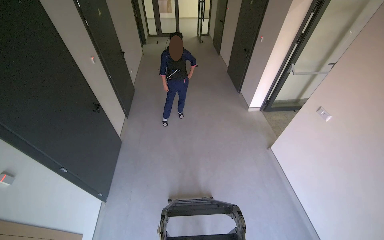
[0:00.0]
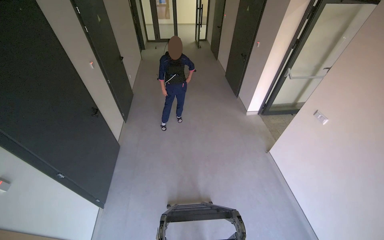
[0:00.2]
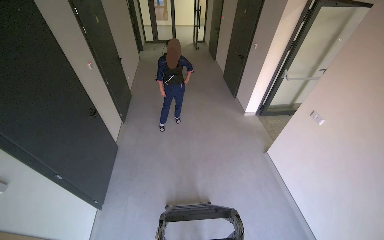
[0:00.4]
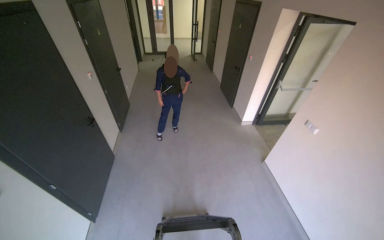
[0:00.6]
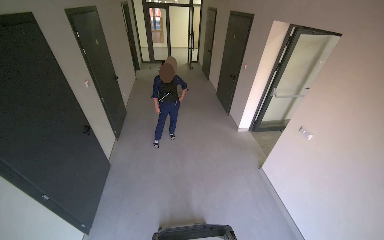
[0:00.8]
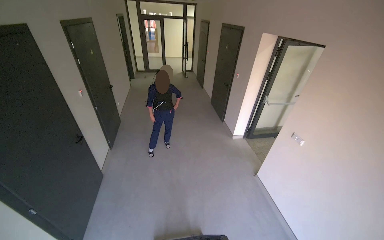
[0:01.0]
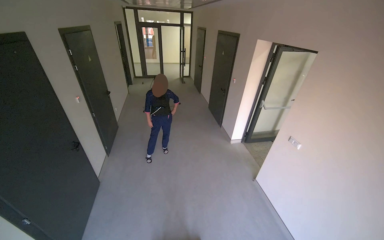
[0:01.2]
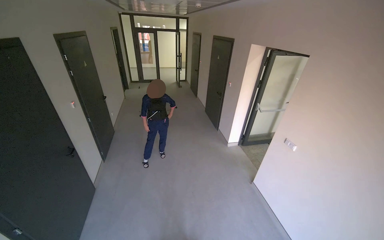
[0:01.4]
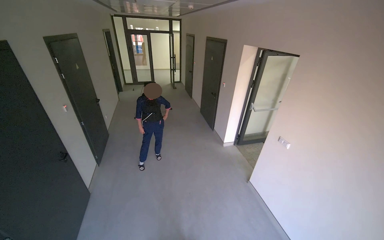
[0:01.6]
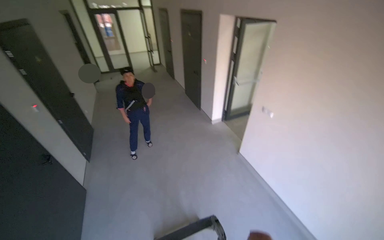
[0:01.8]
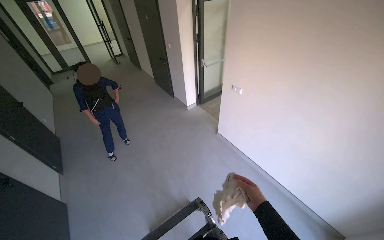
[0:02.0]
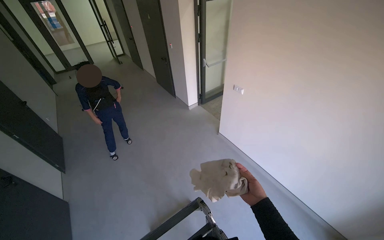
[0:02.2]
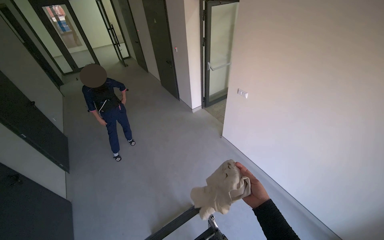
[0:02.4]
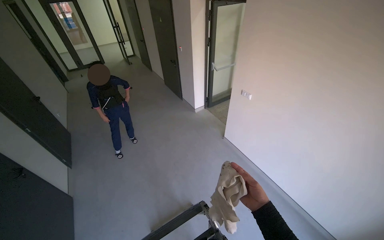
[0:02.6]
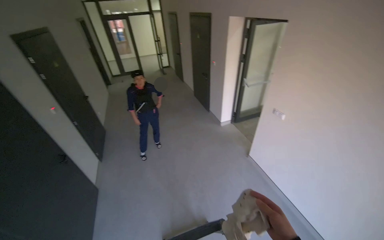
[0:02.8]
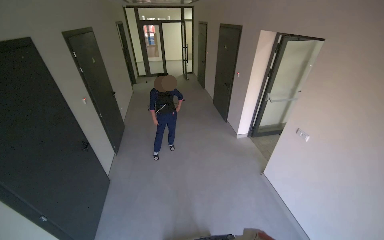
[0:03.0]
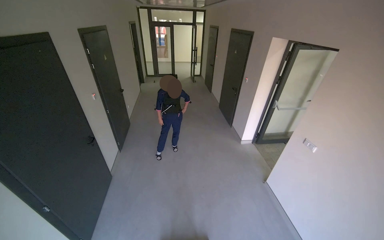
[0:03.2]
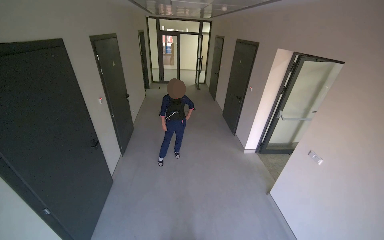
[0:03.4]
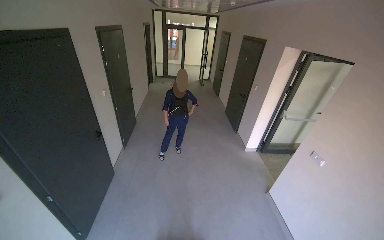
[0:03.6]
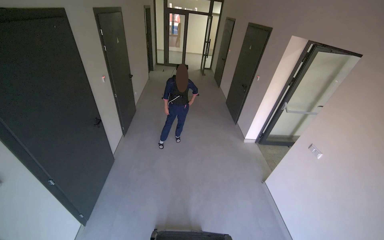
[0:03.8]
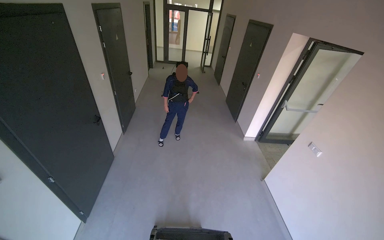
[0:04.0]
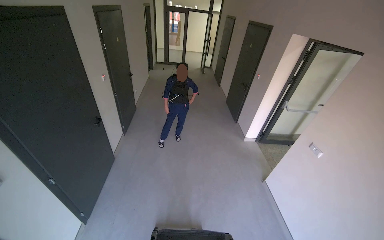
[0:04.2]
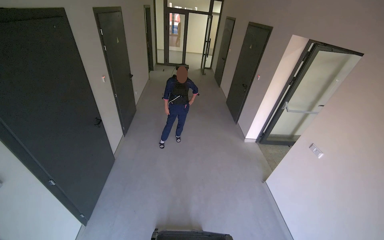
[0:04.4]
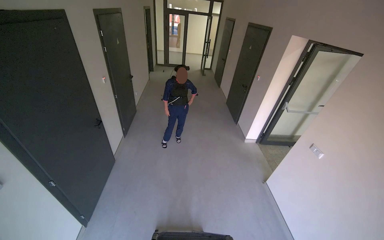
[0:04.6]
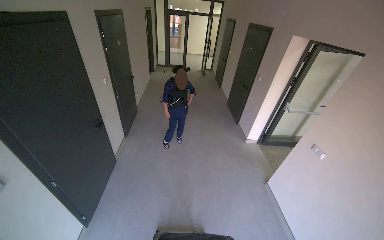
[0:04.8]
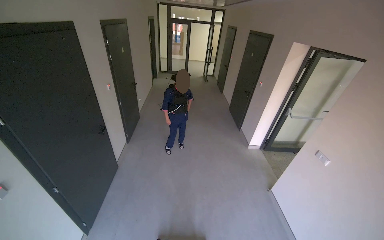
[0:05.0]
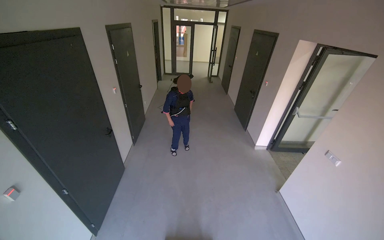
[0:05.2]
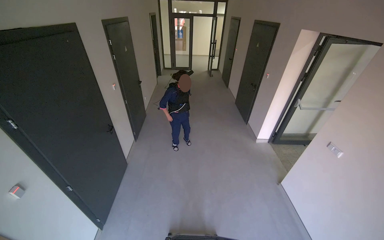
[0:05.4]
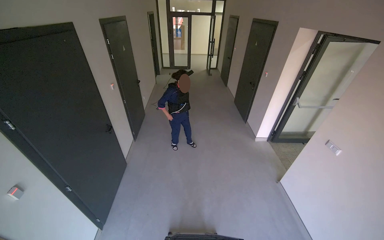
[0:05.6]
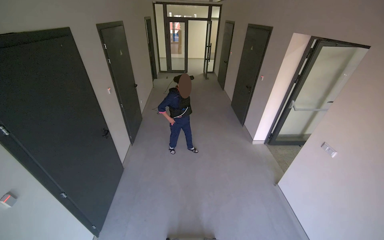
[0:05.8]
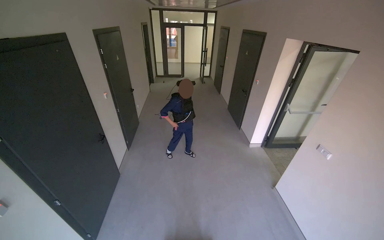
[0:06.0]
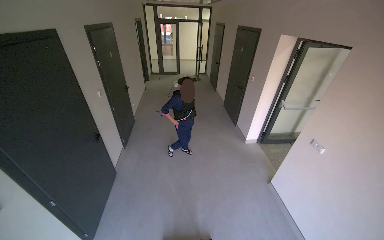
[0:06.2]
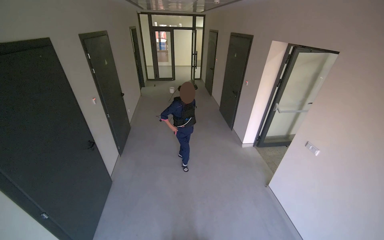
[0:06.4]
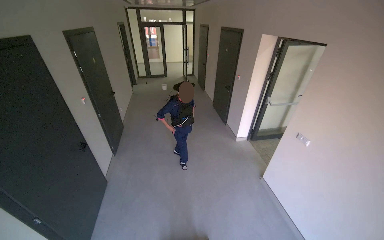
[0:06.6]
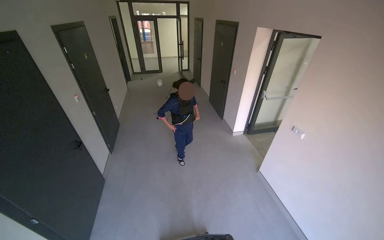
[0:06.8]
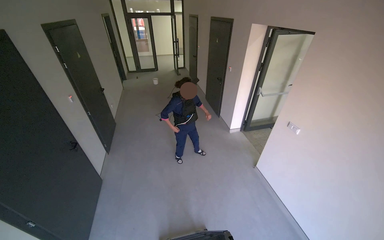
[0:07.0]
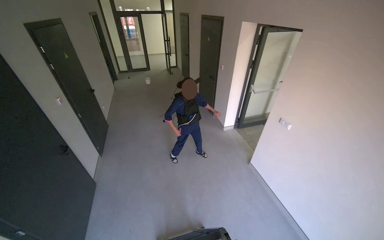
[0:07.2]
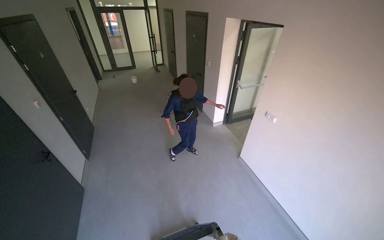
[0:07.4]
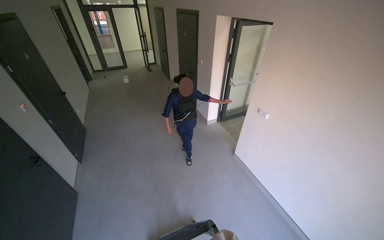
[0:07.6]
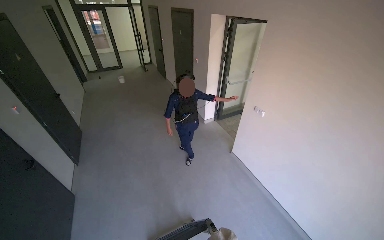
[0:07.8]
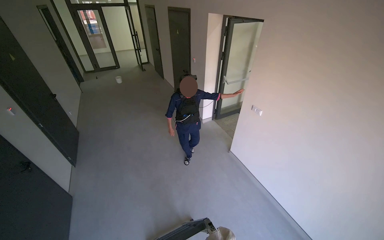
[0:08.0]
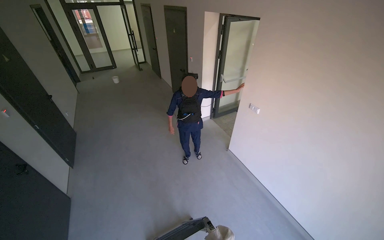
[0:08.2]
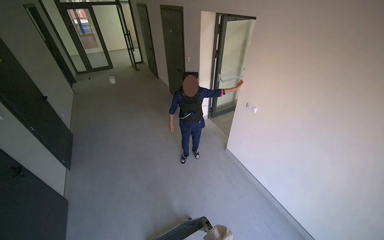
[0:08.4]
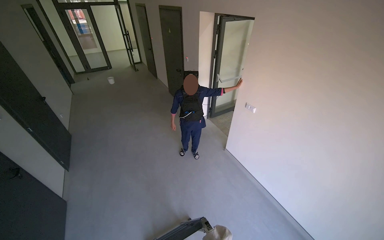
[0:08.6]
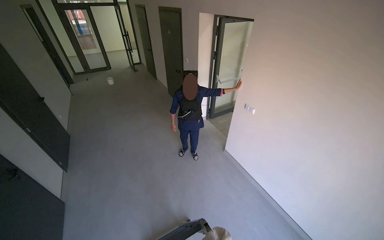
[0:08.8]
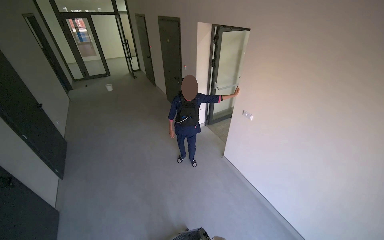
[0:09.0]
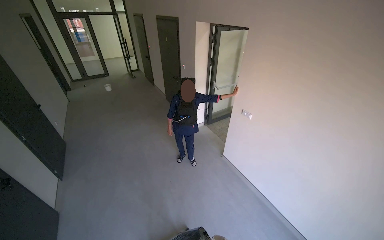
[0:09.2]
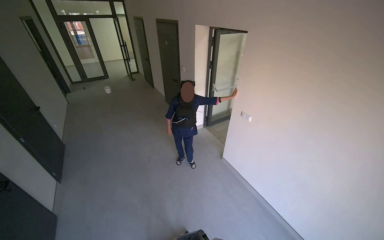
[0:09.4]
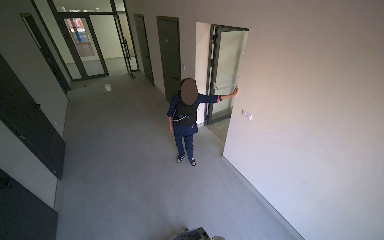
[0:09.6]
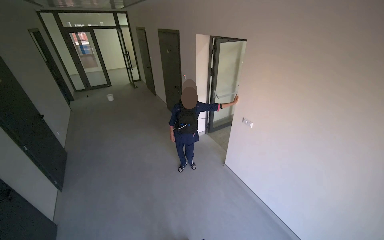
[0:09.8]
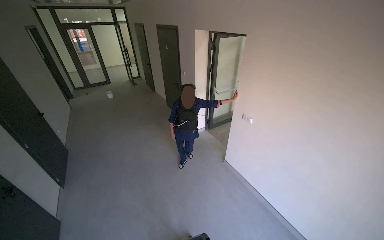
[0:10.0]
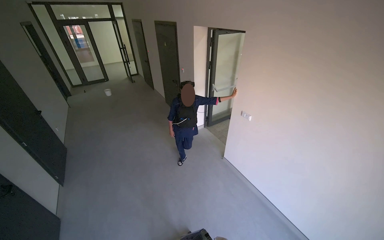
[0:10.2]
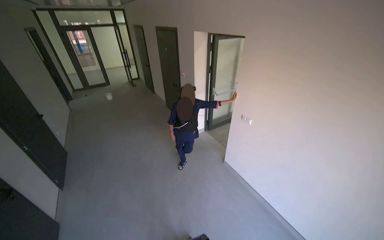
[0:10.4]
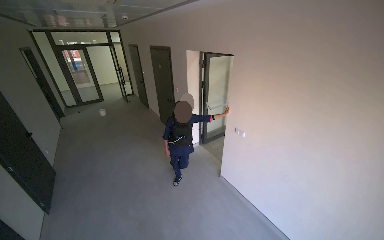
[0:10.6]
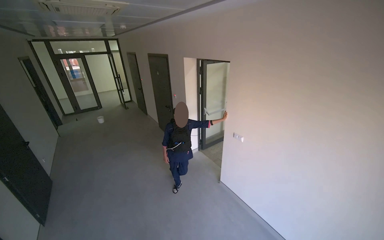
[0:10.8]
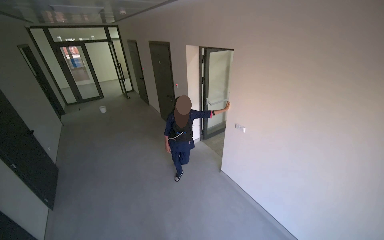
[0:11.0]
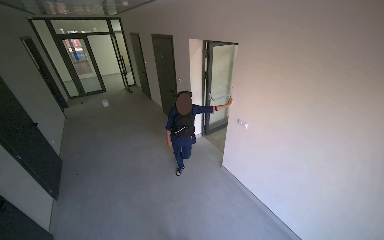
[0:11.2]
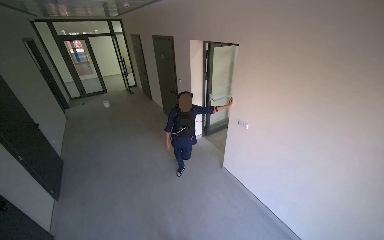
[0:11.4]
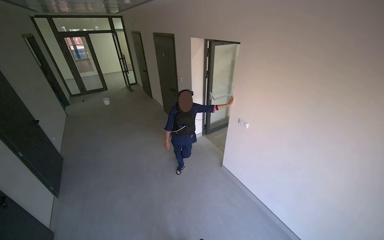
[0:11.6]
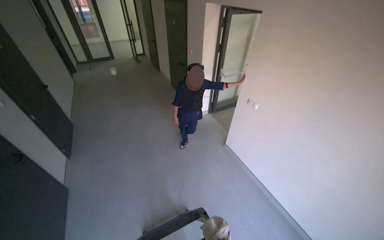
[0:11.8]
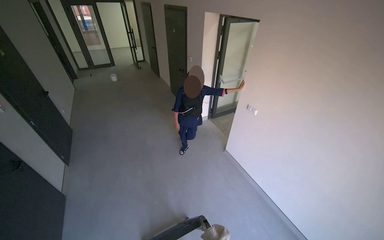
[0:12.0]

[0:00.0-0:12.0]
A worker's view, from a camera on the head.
Job: wiping surfaces.
The whole recording: Wiping ceiling vent. The worker wipes dust from the ceiling vent with a cloth.
0:00.0 to 0:01.6: The camera pitches upward, by some 15 degrees.
0:06.0 to 0:07.6: The head rotates some 20 degrees to the right.

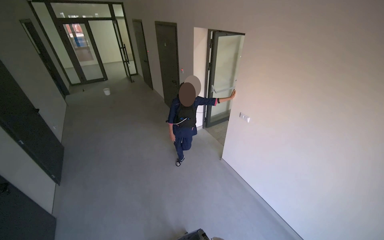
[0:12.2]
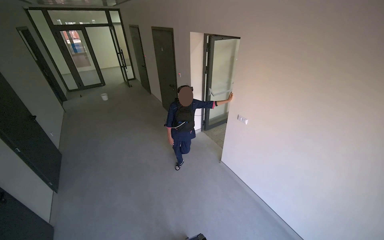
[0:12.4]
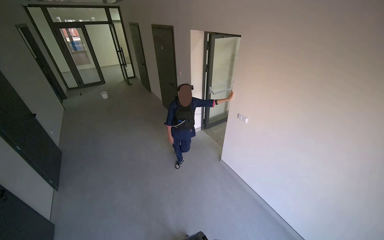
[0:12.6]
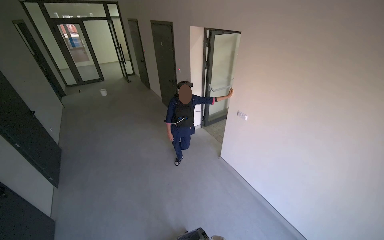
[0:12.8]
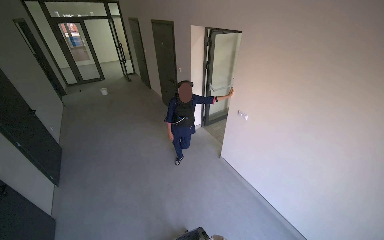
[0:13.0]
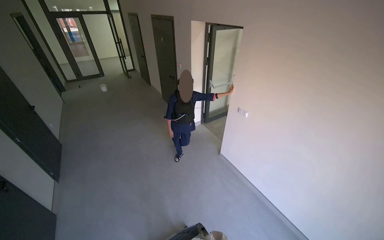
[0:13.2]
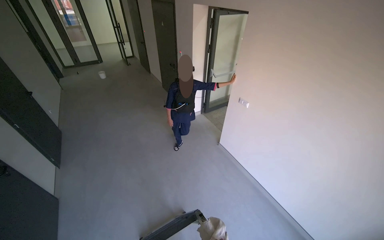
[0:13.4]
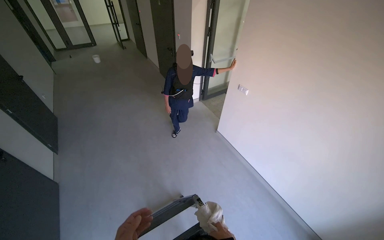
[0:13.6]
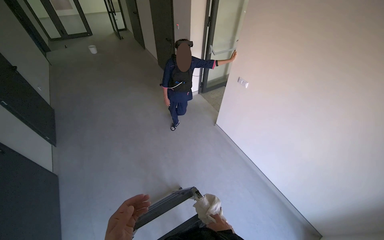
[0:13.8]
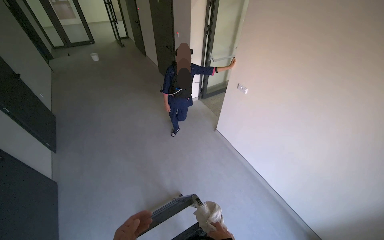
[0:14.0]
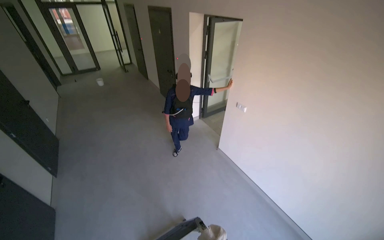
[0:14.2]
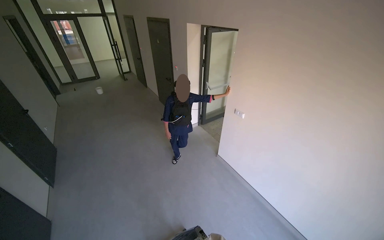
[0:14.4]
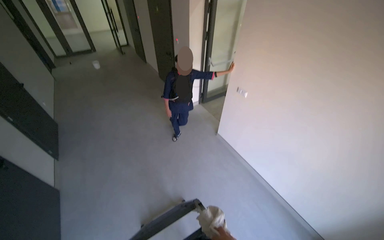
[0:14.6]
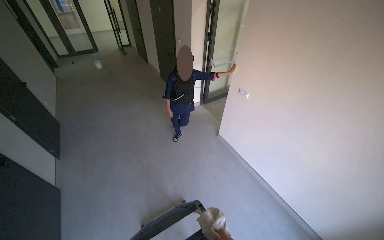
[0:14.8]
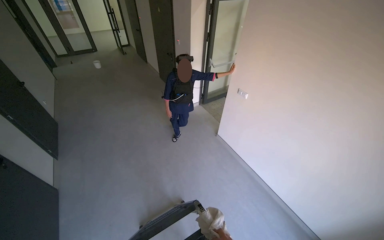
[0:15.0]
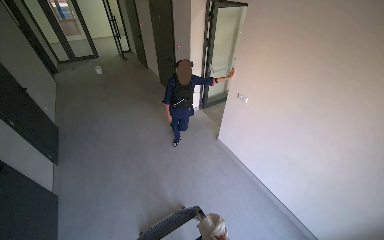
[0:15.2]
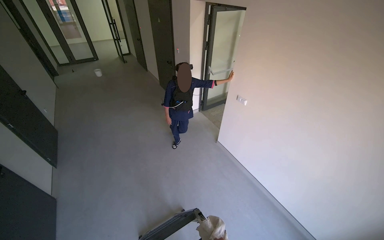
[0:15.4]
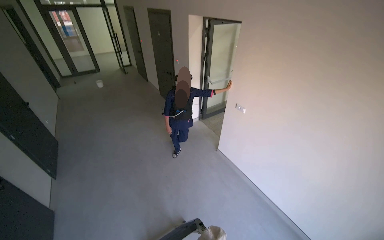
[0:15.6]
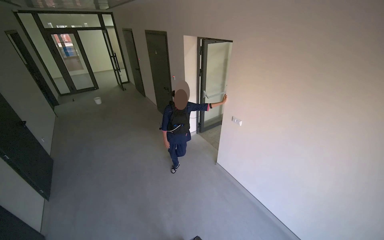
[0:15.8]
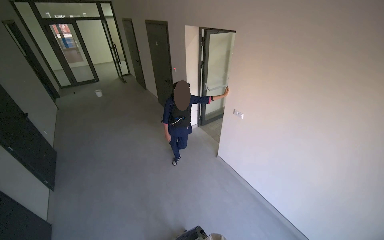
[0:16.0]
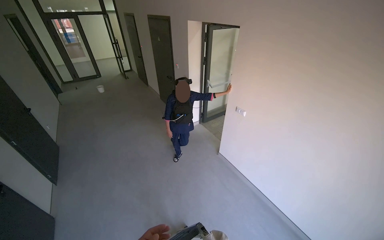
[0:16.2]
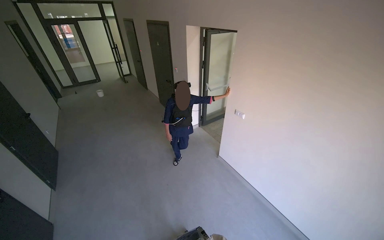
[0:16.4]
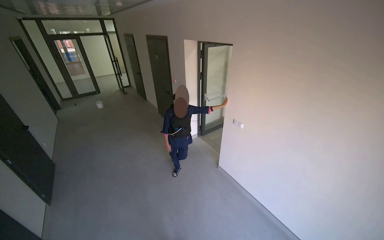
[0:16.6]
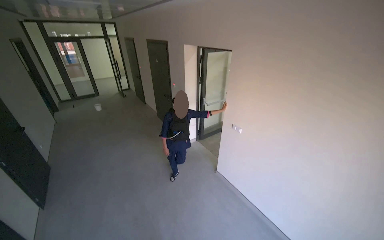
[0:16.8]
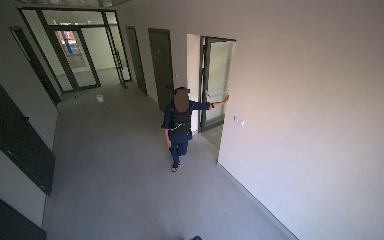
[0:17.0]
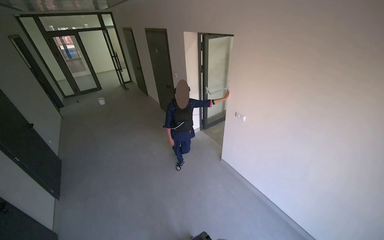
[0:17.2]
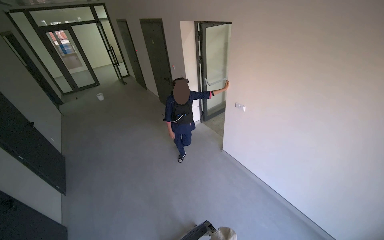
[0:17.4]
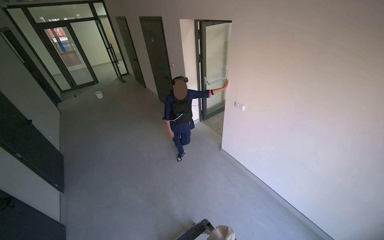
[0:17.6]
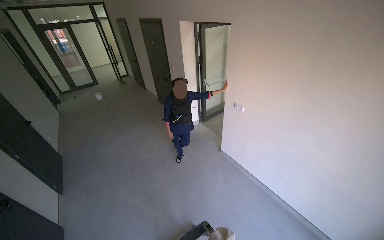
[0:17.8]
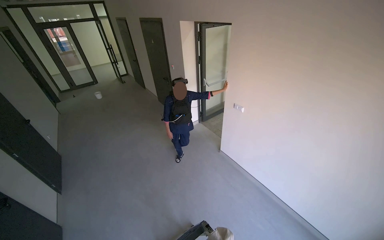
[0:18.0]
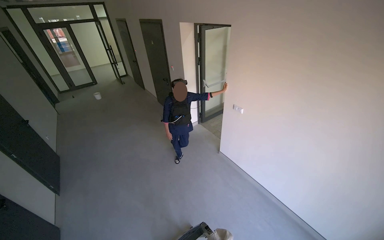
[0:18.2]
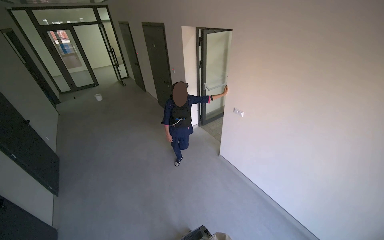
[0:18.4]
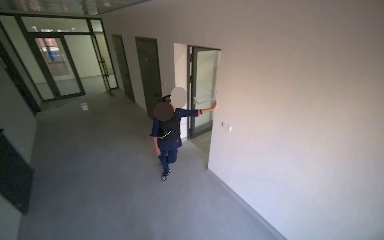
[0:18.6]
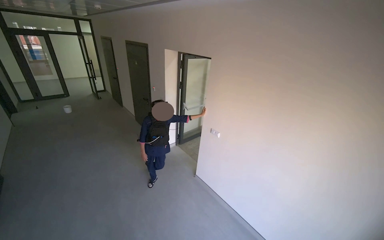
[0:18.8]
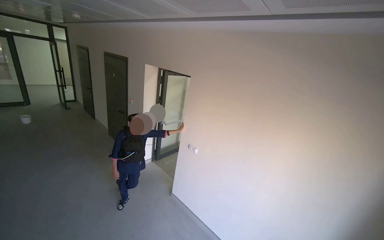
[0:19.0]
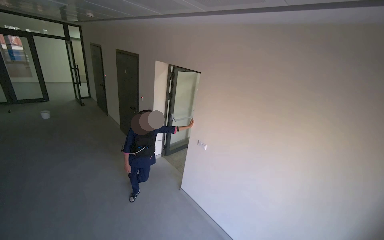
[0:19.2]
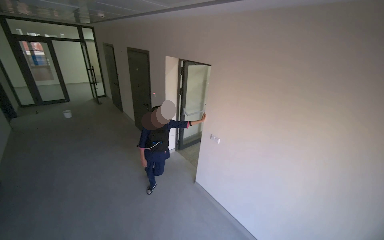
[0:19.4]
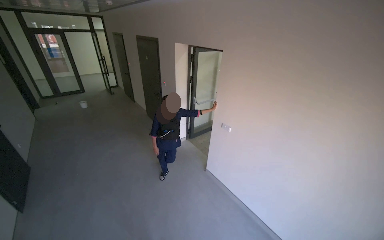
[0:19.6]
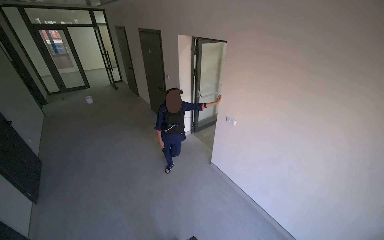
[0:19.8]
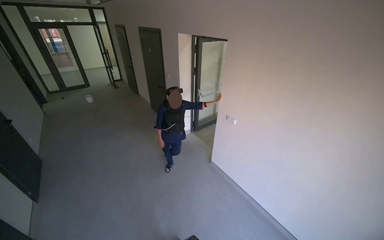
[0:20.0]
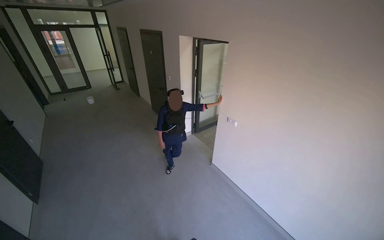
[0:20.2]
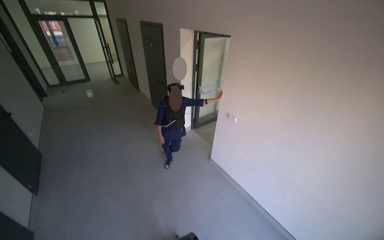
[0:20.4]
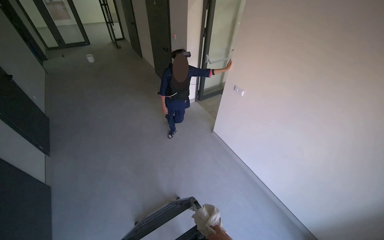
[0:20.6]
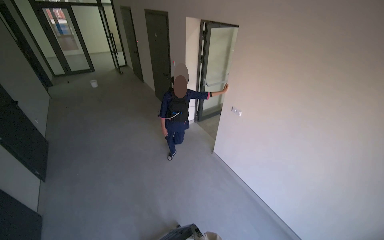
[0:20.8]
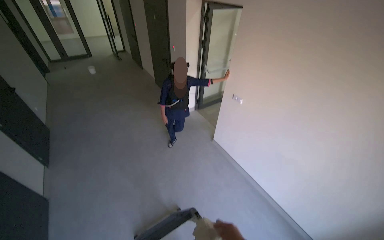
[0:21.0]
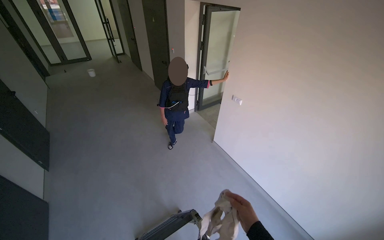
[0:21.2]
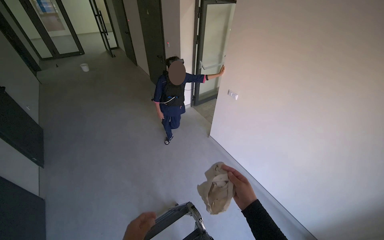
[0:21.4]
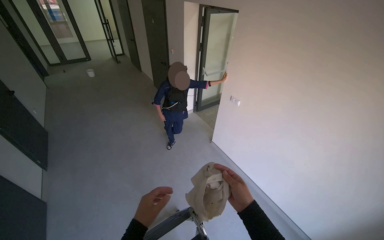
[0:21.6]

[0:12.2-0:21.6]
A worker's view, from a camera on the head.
Job: wiping surfaces.
The whole recording: Wiping ceiling vent. The worker wipes dust from the ceiling vent with a cloth.
0:12.2 to 0:13.8: The wearer looks approximately 15 degrees further downward.
